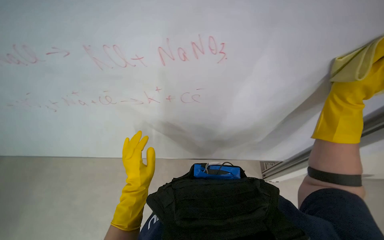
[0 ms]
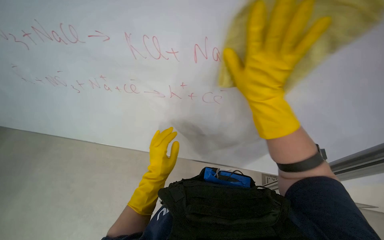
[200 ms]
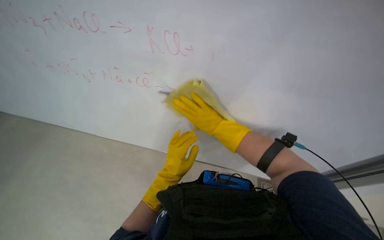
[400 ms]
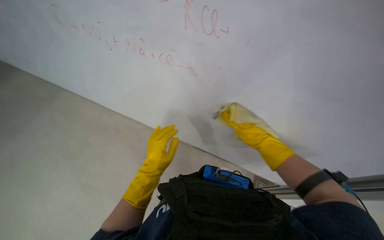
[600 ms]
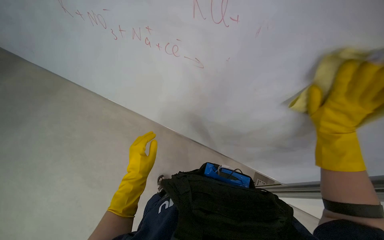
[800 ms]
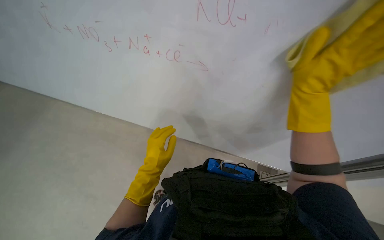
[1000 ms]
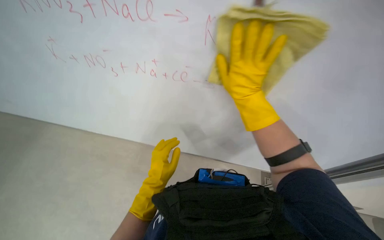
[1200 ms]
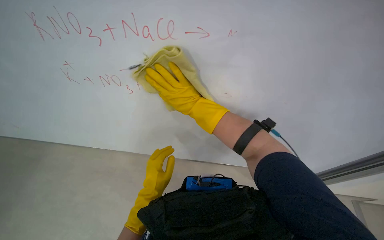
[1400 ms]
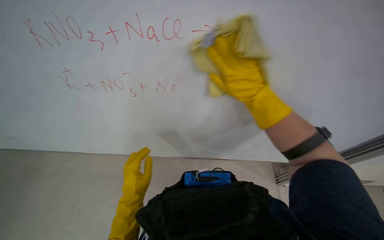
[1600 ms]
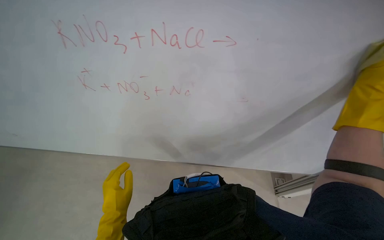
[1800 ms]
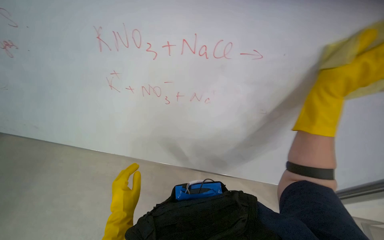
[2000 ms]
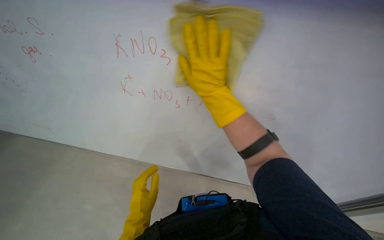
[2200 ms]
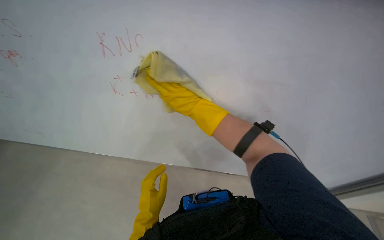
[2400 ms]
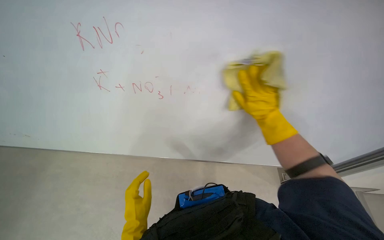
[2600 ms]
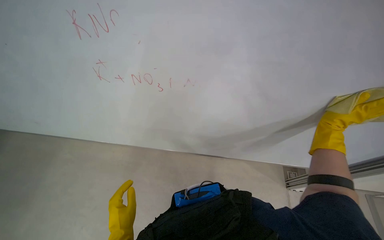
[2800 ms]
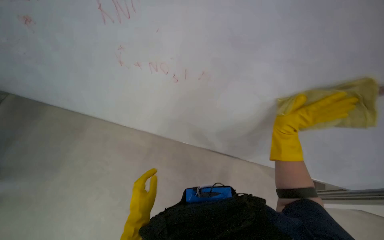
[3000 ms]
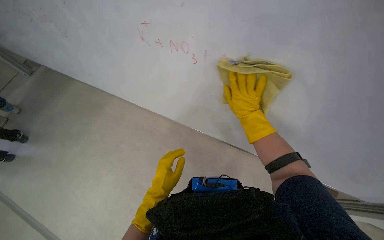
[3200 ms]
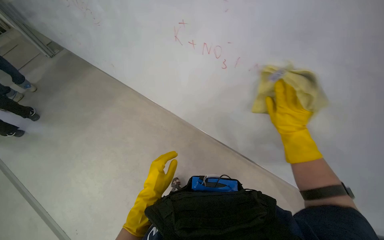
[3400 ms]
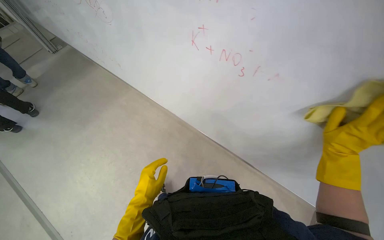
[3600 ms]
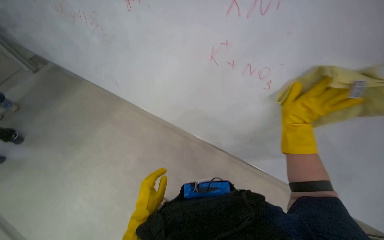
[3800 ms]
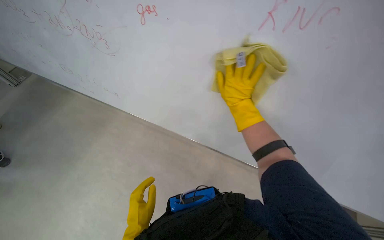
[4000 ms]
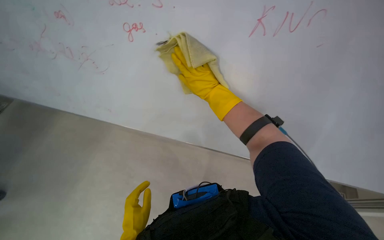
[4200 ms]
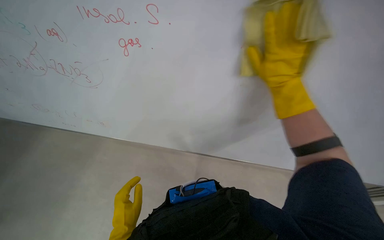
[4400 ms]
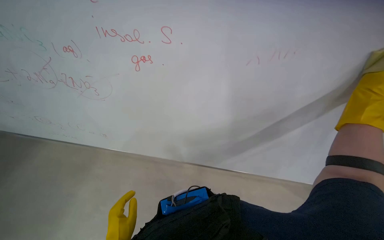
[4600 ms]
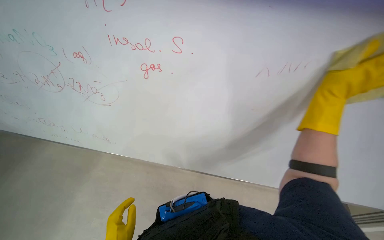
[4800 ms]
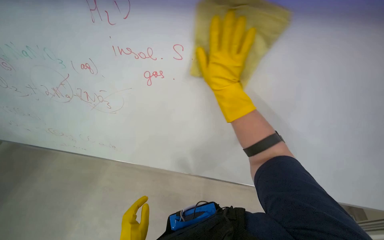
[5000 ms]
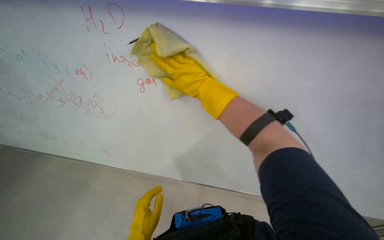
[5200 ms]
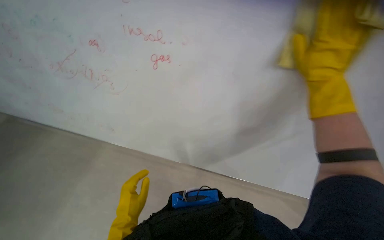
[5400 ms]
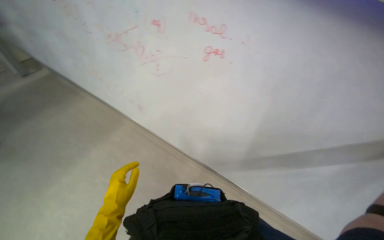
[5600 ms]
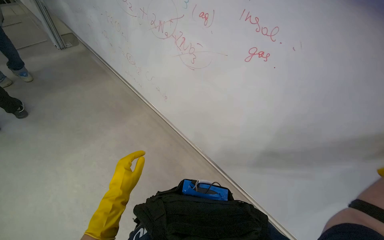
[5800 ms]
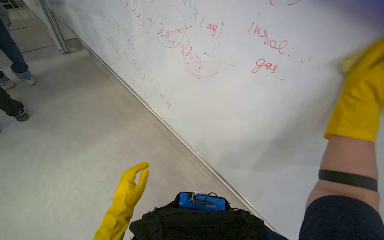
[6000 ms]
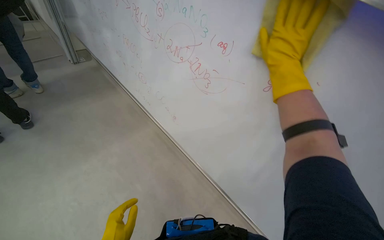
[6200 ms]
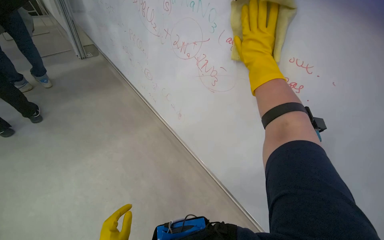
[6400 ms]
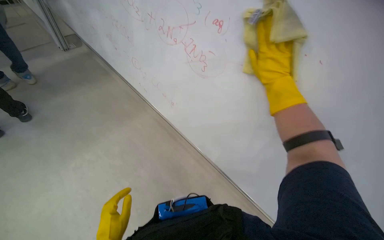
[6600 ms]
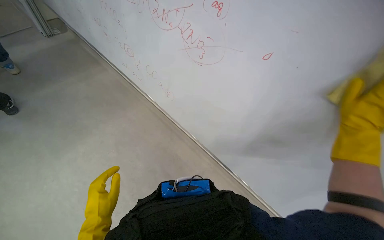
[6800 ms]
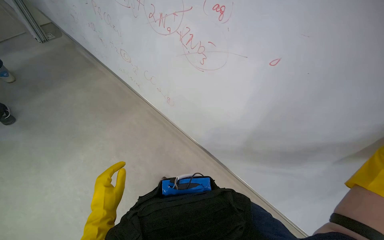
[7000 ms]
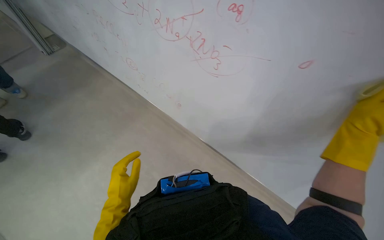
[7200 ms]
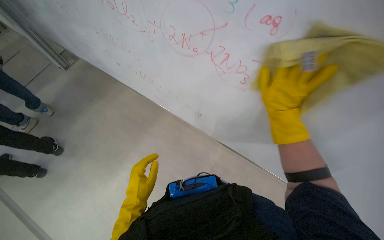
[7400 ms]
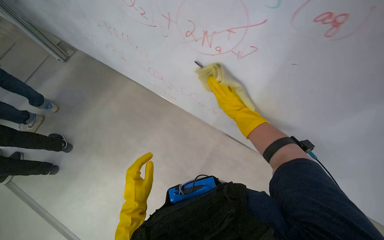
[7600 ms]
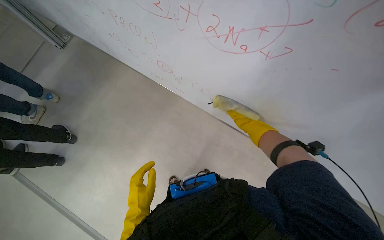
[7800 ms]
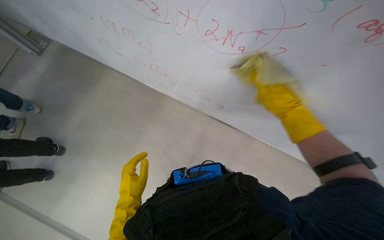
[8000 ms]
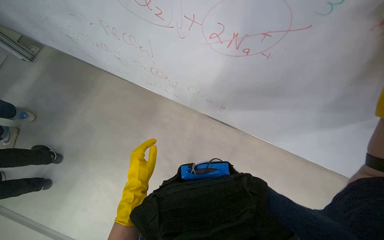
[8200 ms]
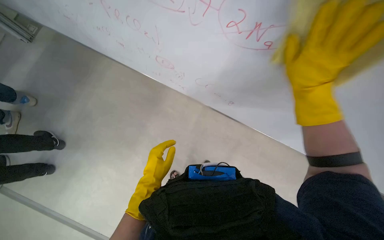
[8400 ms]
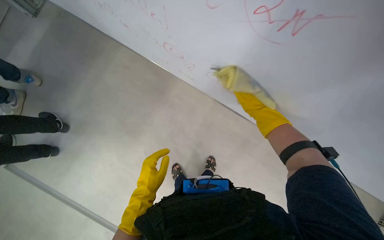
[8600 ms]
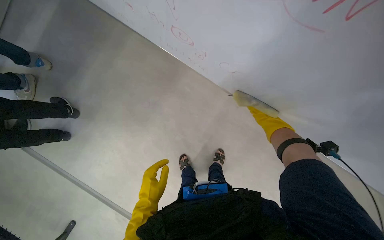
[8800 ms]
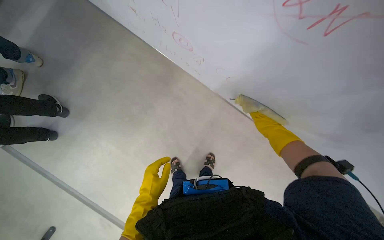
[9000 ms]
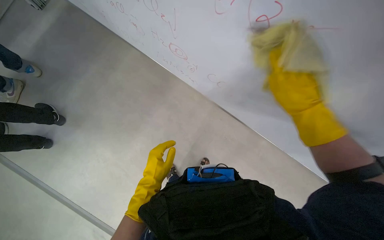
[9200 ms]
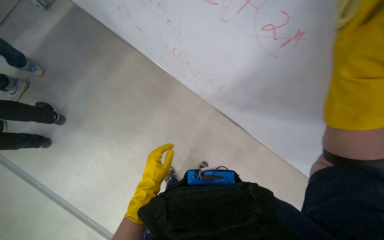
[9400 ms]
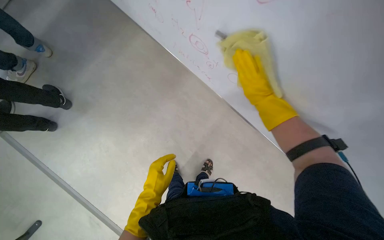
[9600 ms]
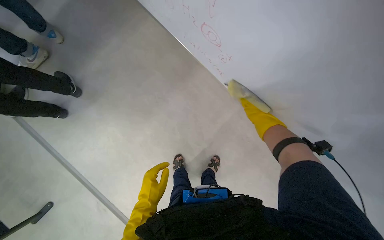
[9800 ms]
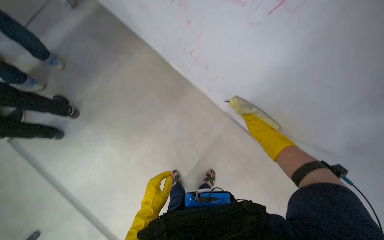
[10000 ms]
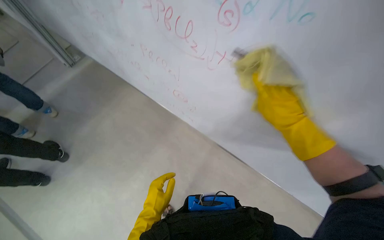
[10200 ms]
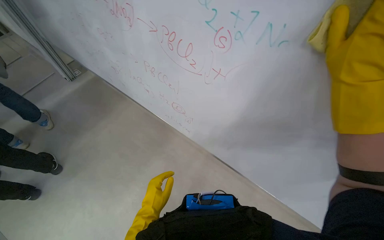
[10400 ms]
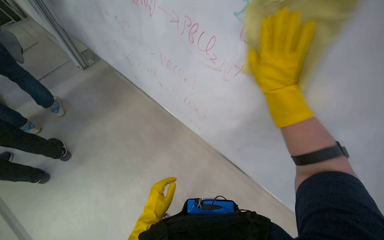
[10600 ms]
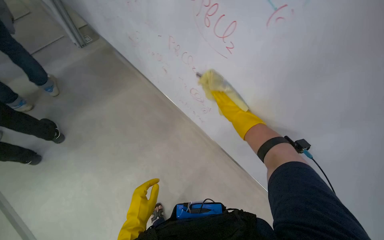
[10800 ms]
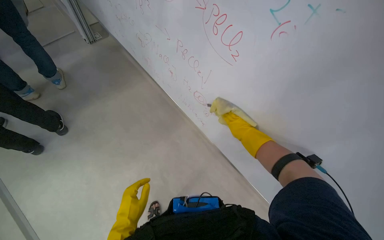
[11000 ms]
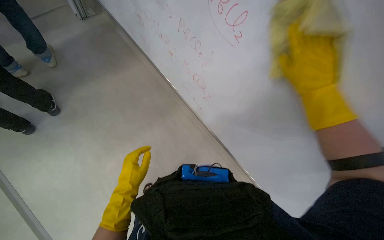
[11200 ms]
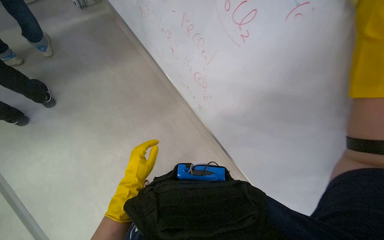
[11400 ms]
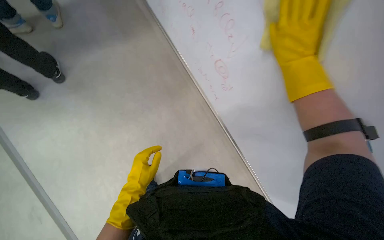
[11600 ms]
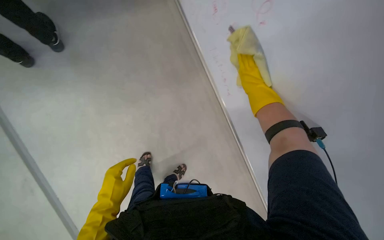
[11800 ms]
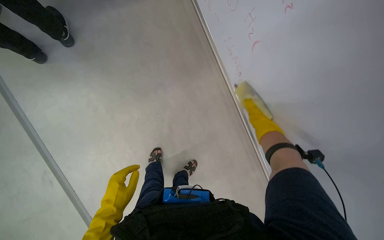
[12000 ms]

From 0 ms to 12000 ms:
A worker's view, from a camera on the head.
Job: wiping surfaces.
The whole recording: Cleaning whiteboard. The worker cleans the whiteboard with a cloth and cleaning solution.
From 1600 ms to 3000 ms: The right hand goes left and right, approximately 20 cm each way, reversing 2 times.
From 4400 ms to 6000 ms: The view tilts approximately 15 degrees downward.
From 7600 ms to 9000 ms: The view tilts approximately 20 degrees downward. The left hand is displaced farther from the camera by some 10 cm.
From 9000 ms to 10400 ms: The wearer looks some 25 degrees further upward.

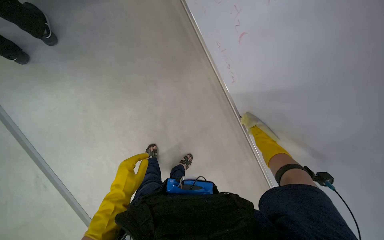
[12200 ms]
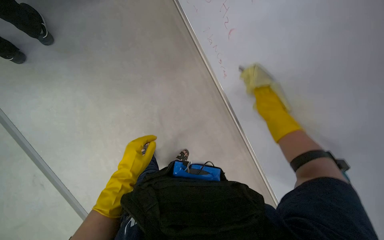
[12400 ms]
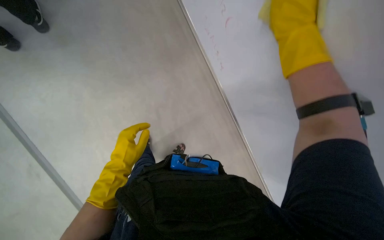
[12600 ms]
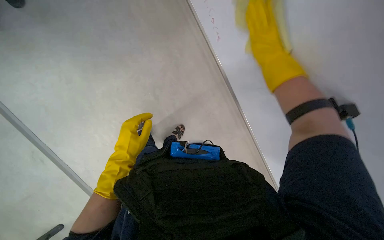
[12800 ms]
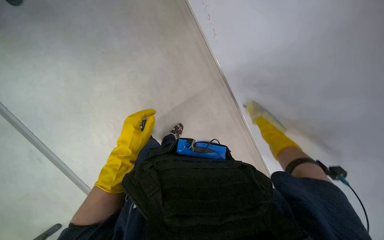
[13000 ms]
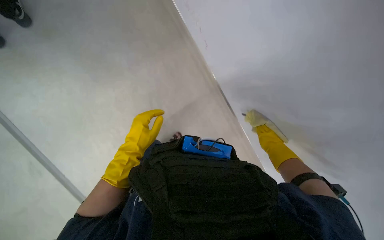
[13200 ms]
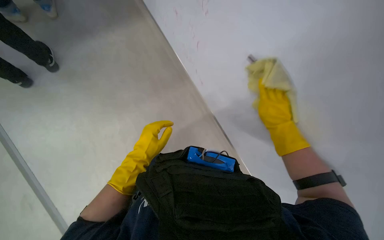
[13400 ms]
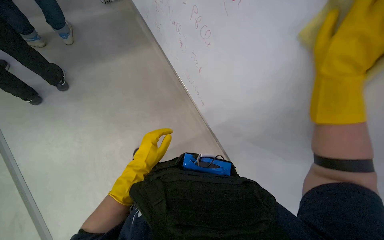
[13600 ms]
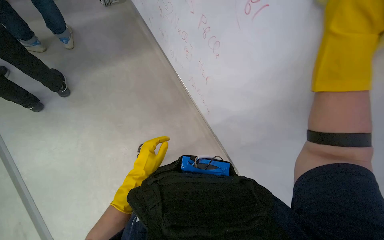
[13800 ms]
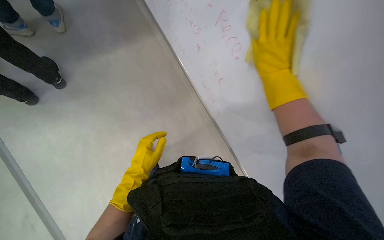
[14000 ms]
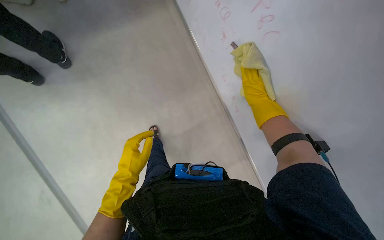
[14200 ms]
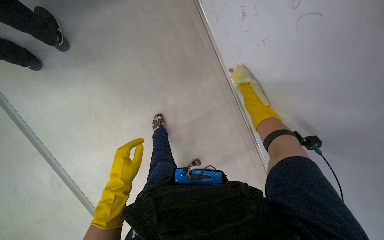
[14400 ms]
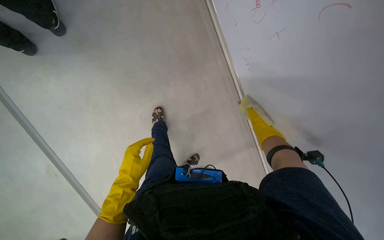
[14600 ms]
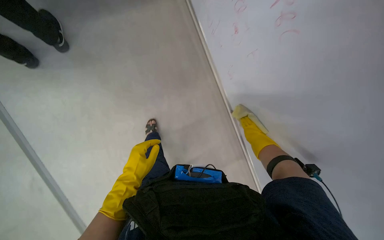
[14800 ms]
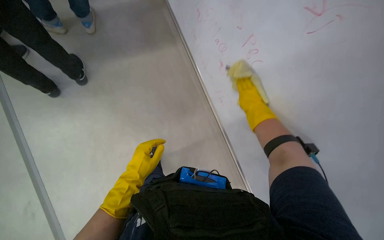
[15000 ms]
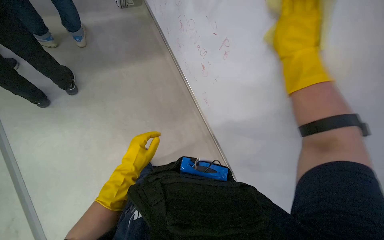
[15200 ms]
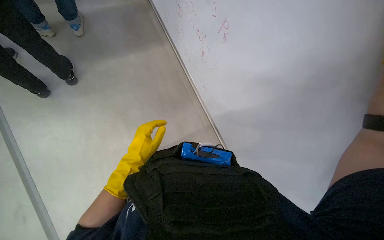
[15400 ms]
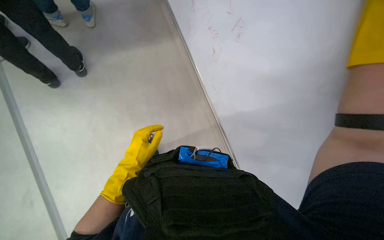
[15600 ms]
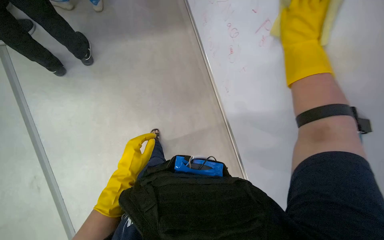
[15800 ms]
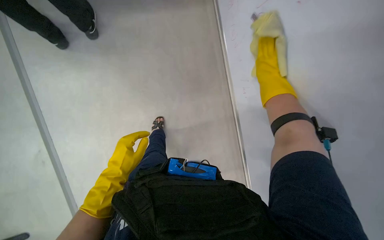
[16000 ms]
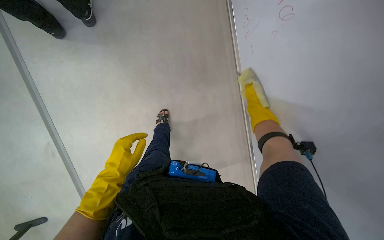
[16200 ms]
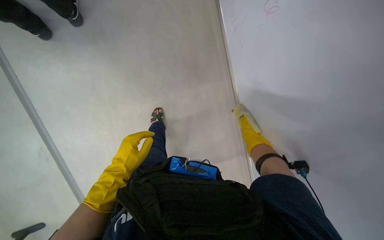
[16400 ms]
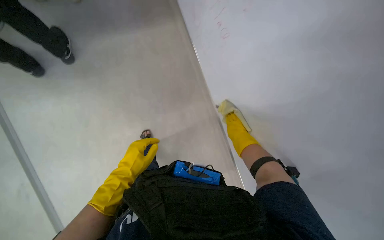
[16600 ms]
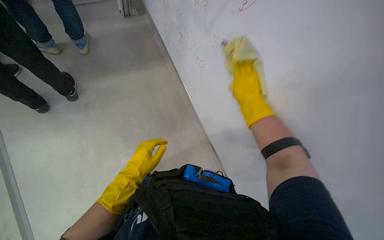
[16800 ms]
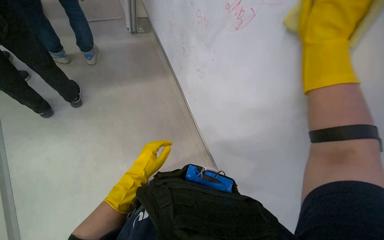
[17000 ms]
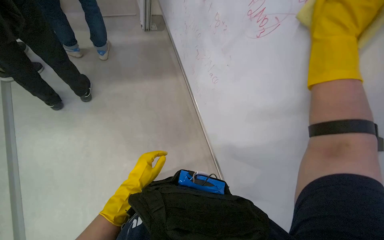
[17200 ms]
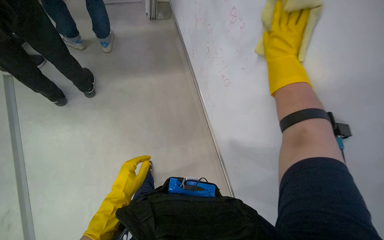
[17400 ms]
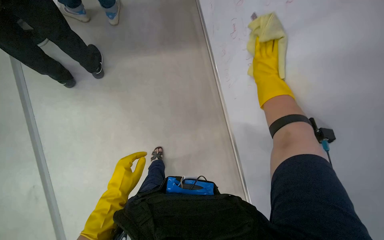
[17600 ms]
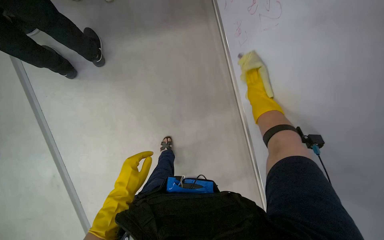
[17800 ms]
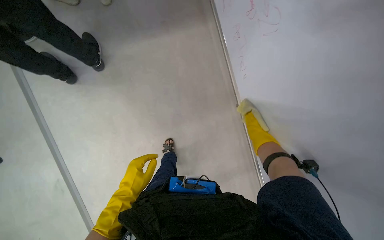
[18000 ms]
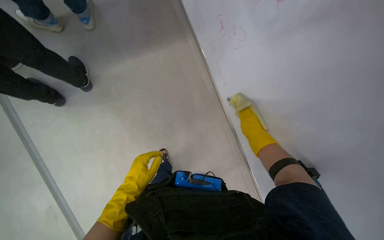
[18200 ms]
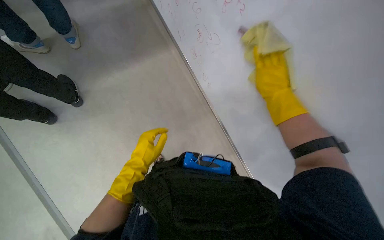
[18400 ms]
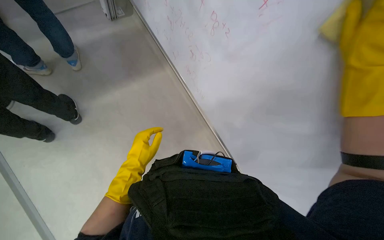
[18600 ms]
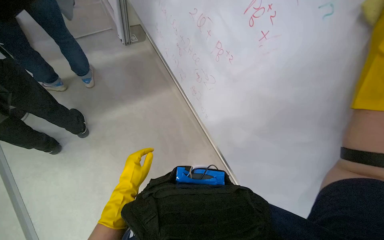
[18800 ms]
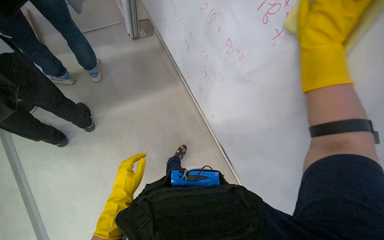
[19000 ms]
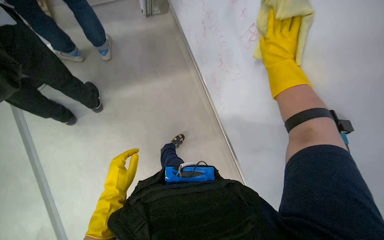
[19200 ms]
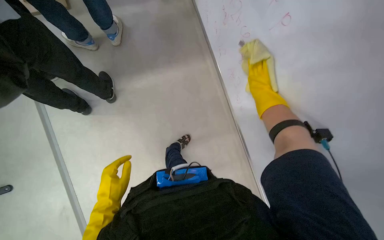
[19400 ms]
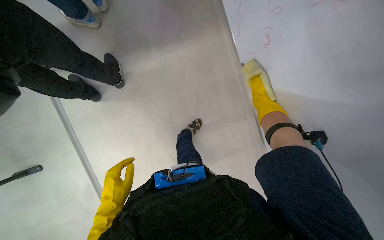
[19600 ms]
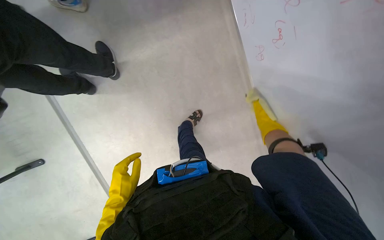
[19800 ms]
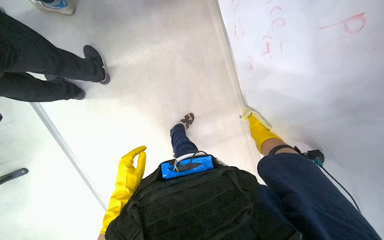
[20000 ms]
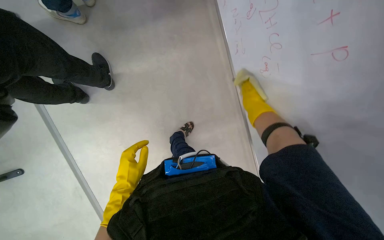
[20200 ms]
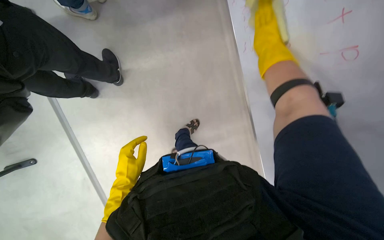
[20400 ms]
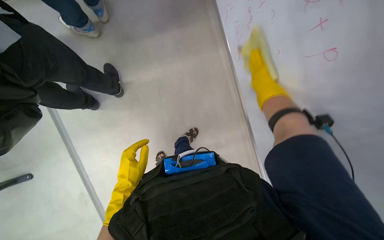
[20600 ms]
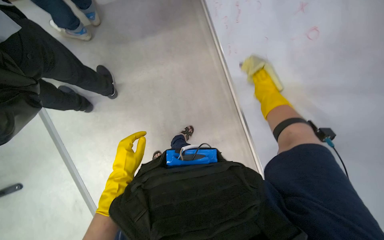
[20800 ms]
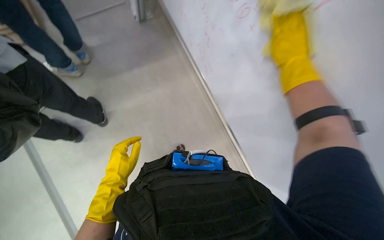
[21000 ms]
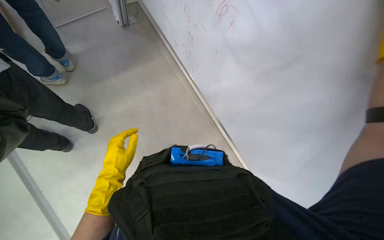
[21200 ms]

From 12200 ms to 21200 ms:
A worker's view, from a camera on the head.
Job: wiping surfaces.
The whole recording: Cleaning whiteboard. The worker cleans the whiteboard with a cloth and cleaning solution.
From 12200 ms to 13800 ms: The wearer looks roughly 15 degrees further upward. The left hand goes some 10 cm up the picture, while the right hand goes nearer and farther, approximately 35 cm each way, reversing 2 times.
From 13800 ms to 15200 ms: The wearer looks some 20 degrees further upward.
From 15200 ms to 16600 ms: The wearer looks roughly 20 degrees further downward.
From 16600 ms to 18200 ms: The right hand travels up the picture by approximately 20 cm, and travels nearer to the camera and back again, some 40 cm each way.
From 19800 ms to 21200 ms: The head turns to the right by roughly 15 degrees. The wearer looks roughly 20 degrees further upward. The left hand is displaced up the picture by roughly 15 cm.
